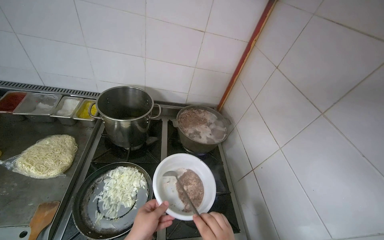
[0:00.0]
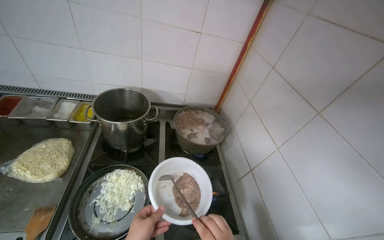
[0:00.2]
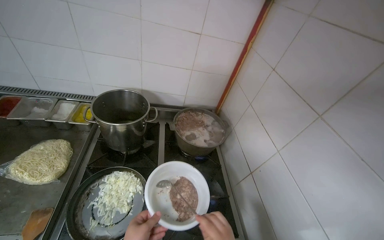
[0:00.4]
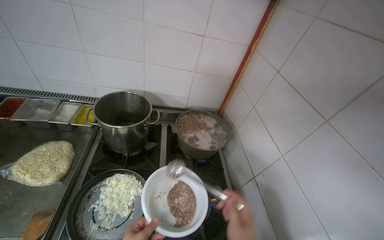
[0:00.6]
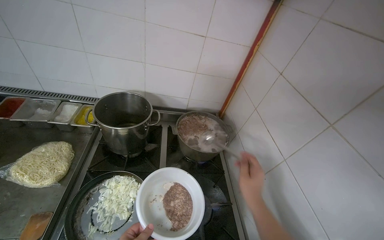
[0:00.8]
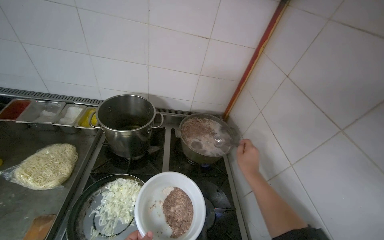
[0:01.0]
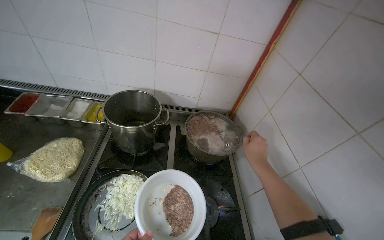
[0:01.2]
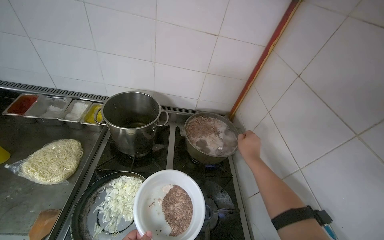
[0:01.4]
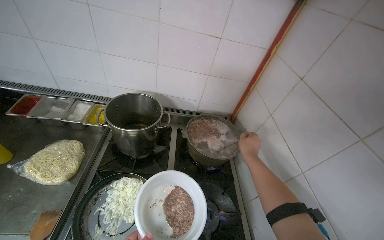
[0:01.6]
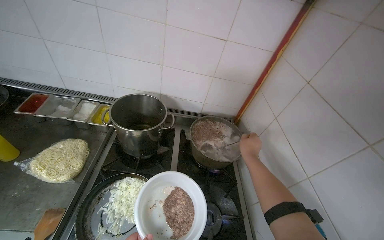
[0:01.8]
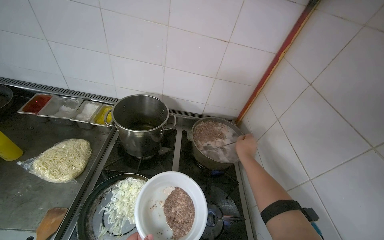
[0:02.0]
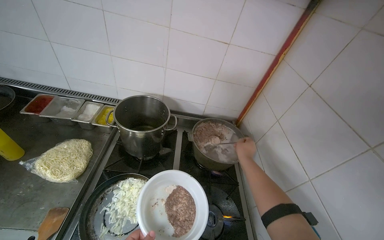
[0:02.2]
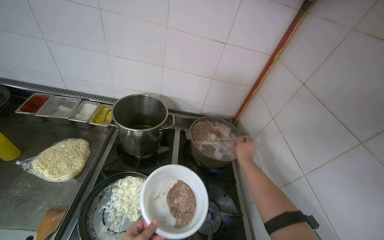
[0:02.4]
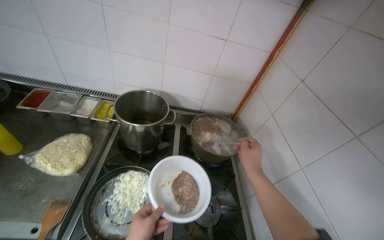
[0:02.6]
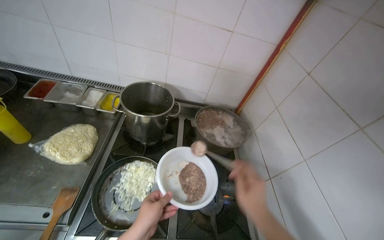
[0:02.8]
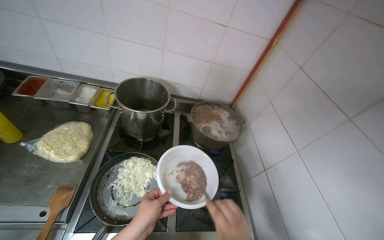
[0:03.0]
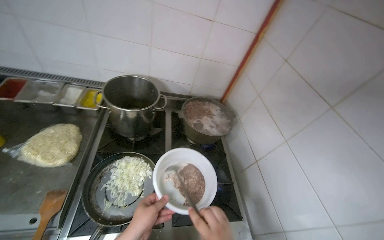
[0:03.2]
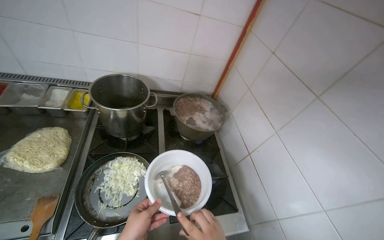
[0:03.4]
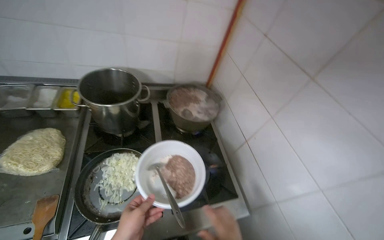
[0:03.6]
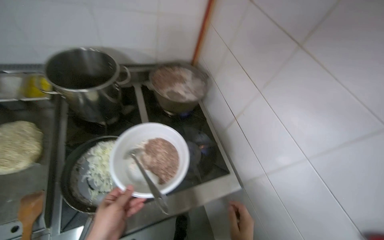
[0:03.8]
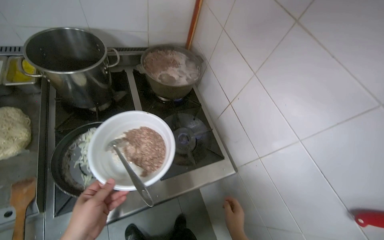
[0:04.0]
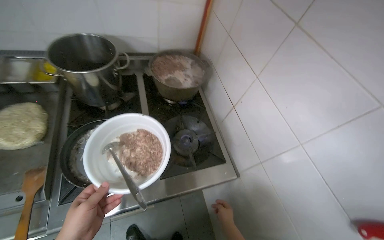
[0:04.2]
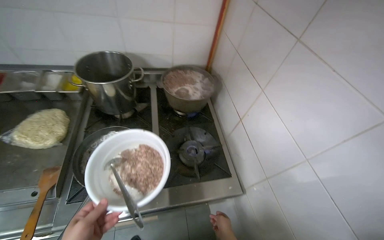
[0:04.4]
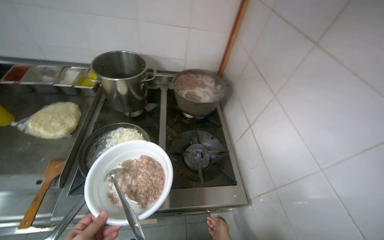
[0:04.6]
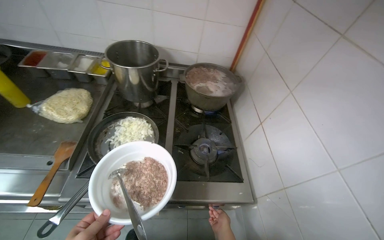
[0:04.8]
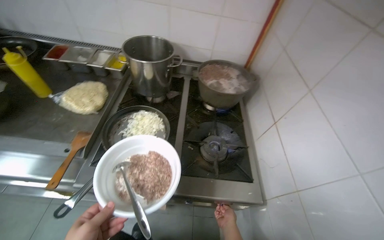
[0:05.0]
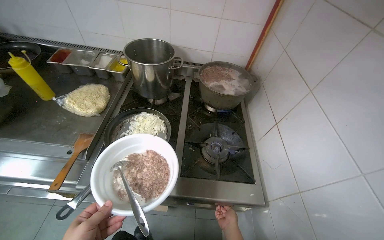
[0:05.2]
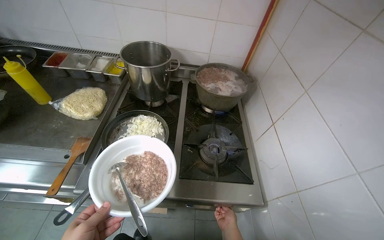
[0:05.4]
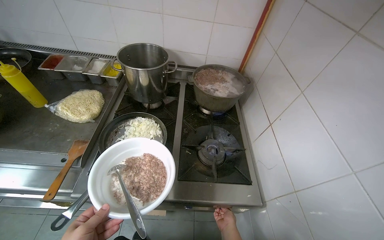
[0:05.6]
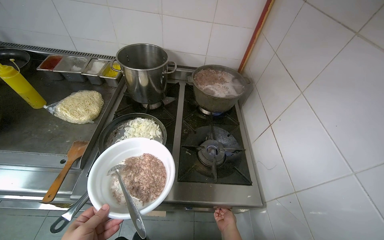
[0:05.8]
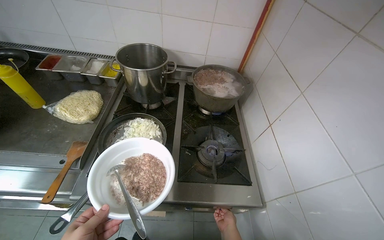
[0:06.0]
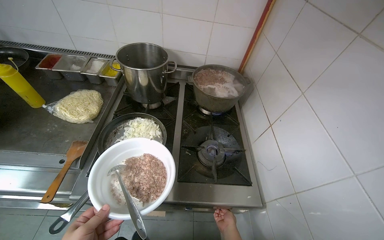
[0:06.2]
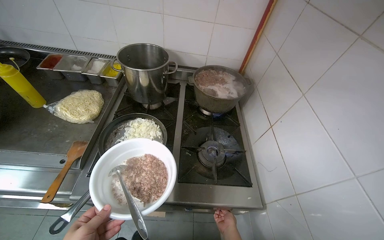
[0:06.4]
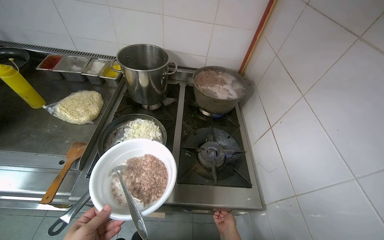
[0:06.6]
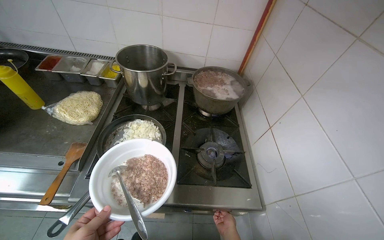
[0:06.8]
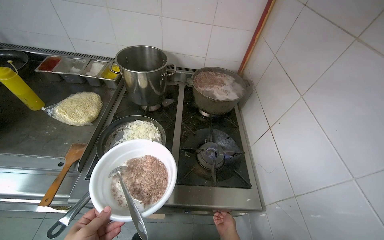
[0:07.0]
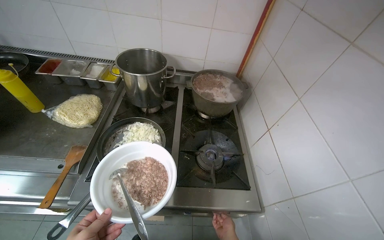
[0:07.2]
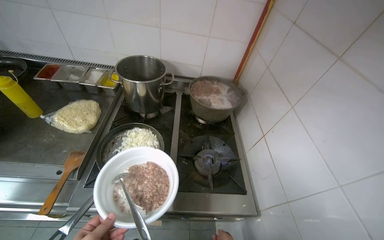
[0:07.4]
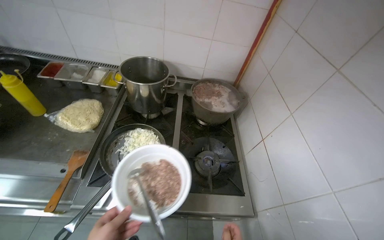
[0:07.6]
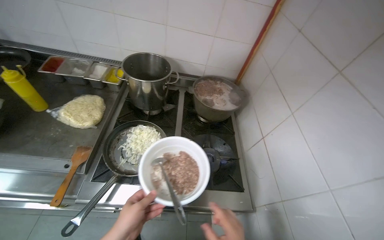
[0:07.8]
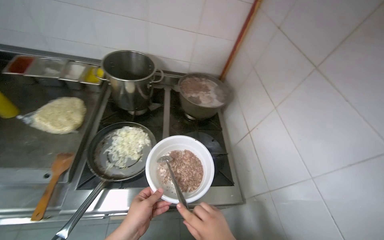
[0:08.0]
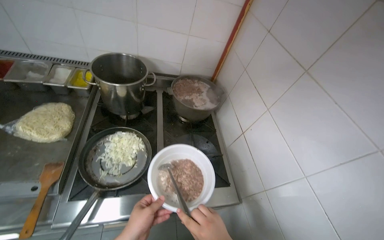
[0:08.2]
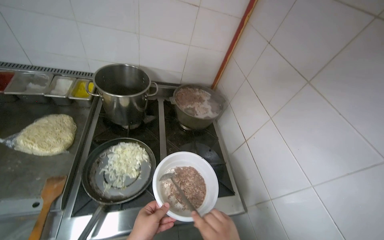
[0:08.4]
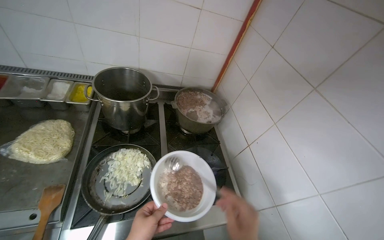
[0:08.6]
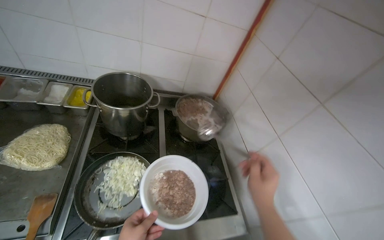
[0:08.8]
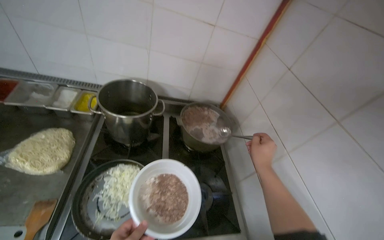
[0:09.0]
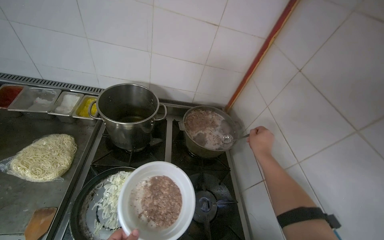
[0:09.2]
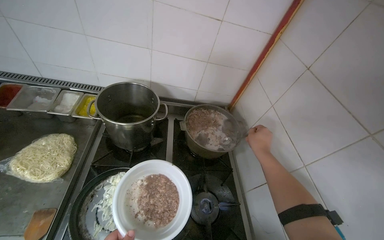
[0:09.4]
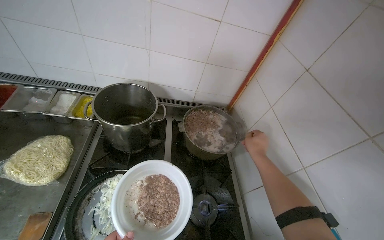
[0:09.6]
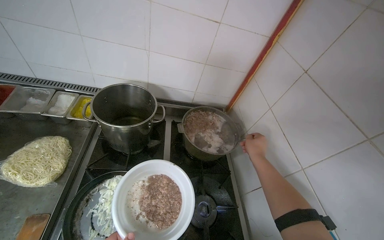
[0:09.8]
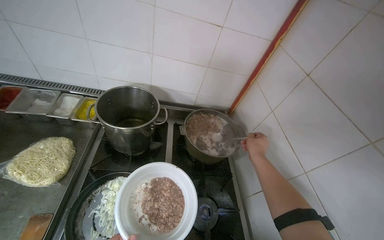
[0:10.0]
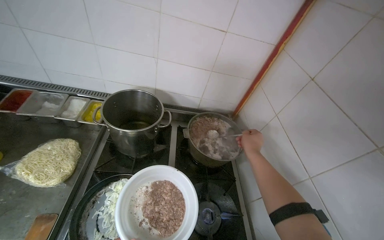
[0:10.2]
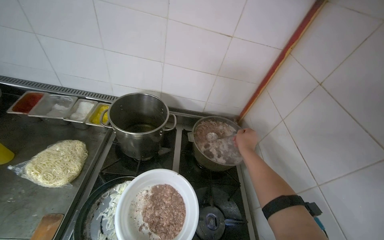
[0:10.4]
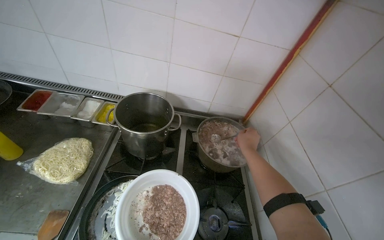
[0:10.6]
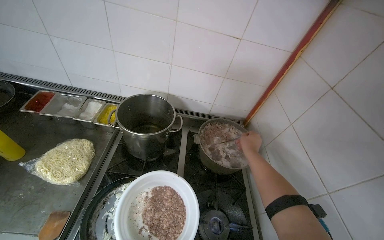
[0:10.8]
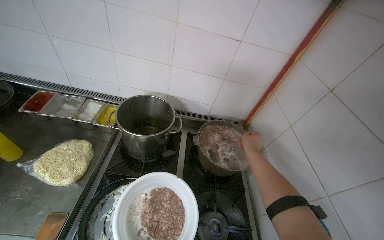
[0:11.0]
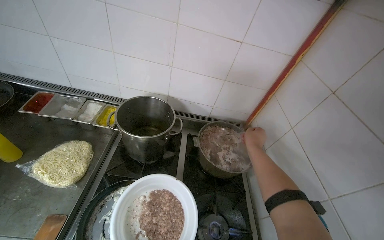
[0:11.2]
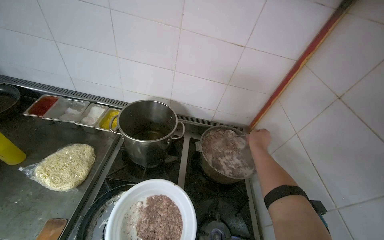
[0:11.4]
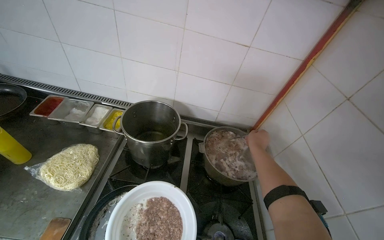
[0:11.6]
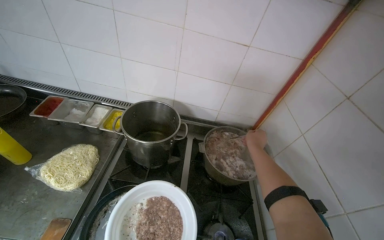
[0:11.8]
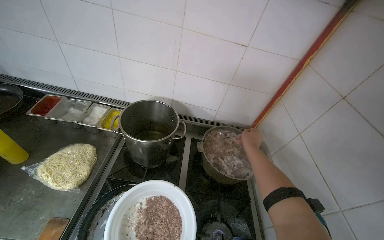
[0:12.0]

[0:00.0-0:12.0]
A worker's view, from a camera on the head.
Job: cooking food.
The whole recording: Transferring cooked meat to bowl. The worker uses a spoon to transfer cooked ground meat from a pot into a white bowl.
0:09.0 to 0:10.4: The right hand shifts approximately 20 cm farther from the camera.

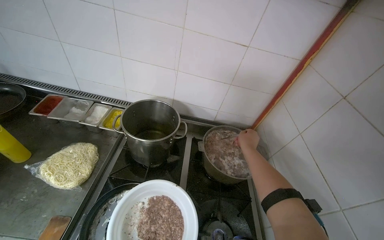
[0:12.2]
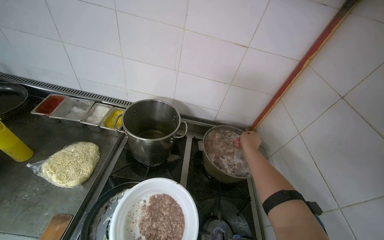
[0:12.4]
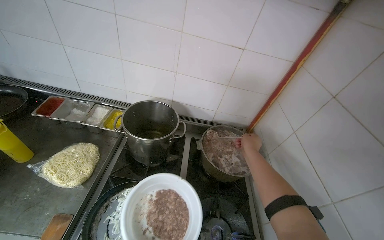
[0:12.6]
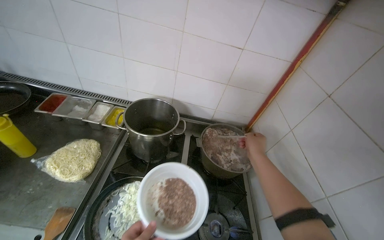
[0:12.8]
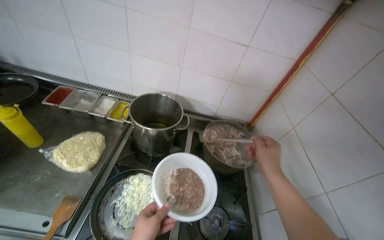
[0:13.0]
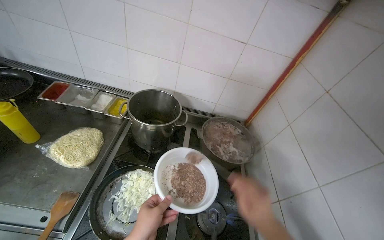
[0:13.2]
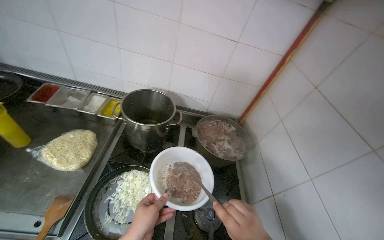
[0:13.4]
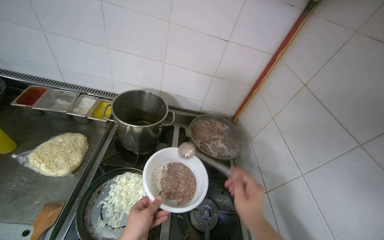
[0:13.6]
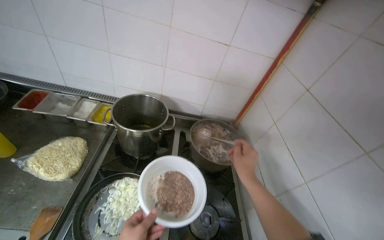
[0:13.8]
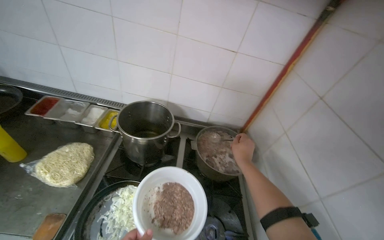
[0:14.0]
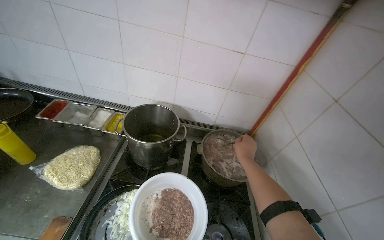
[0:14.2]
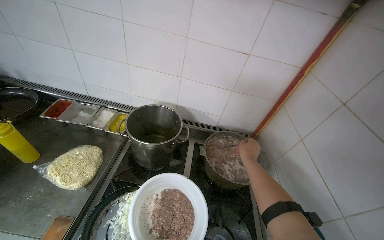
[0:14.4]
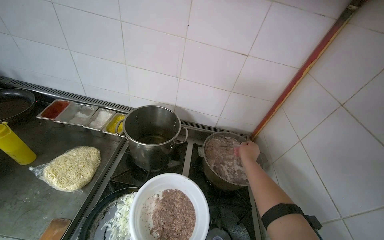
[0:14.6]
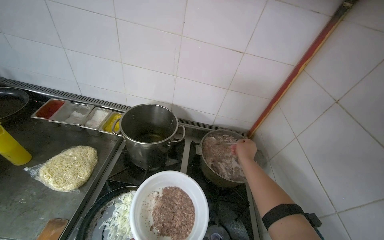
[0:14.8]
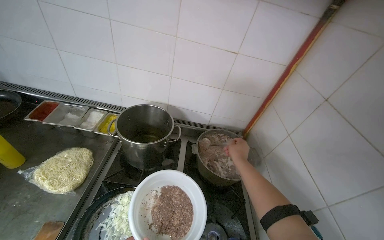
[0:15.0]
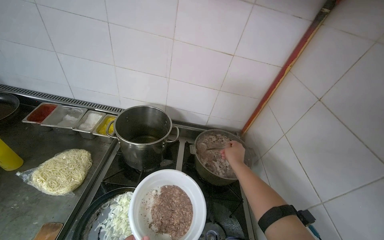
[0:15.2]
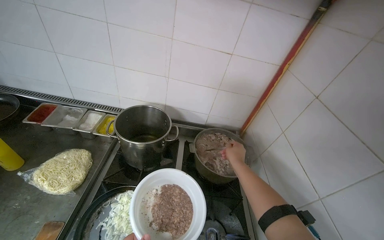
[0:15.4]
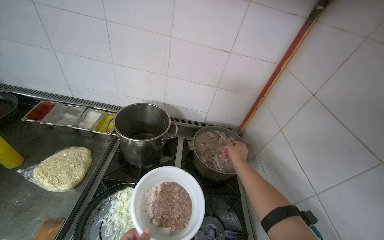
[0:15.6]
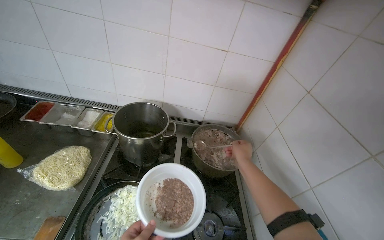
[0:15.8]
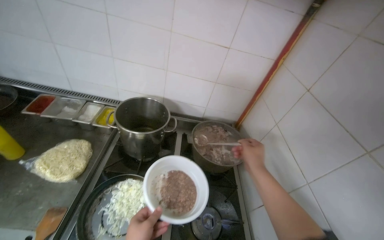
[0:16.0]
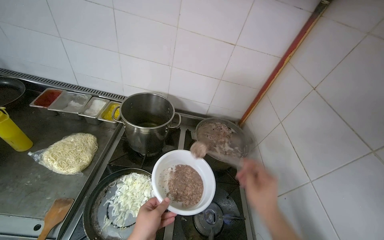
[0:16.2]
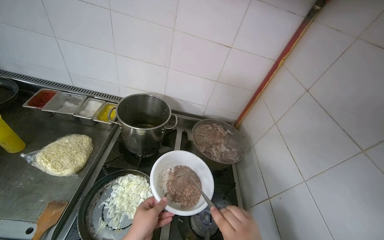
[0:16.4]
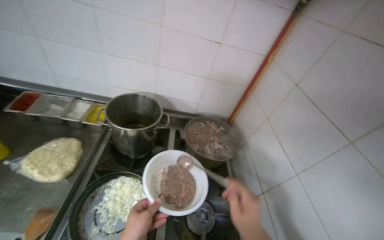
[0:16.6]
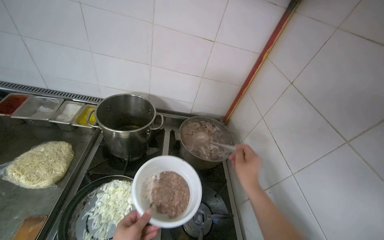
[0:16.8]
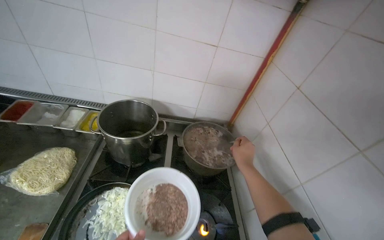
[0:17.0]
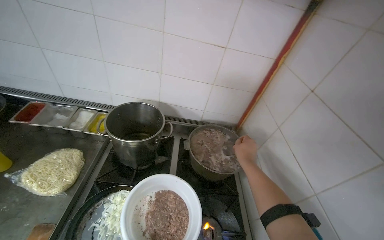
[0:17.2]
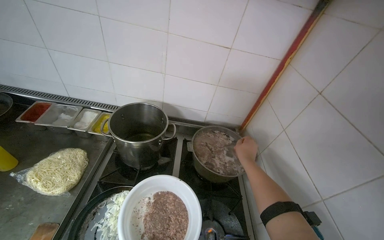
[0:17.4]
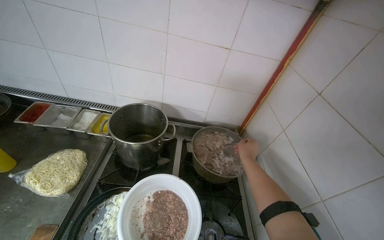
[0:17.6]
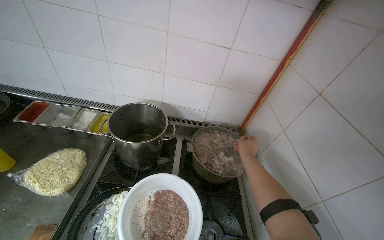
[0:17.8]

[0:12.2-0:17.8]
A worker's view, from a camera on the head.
Job: cooking food.
The whole recording: Transferring cooked meat to bowl. The worker uses a spoon to transfer cooked ground meat from a pot into a white bowl.
0:13.6 to 0:15.0: The right hand travels farther from the camera and up the picture by some 25 cm.

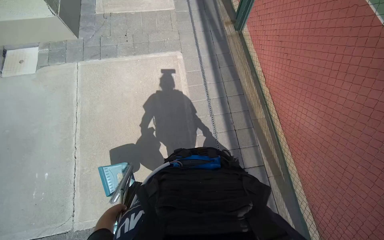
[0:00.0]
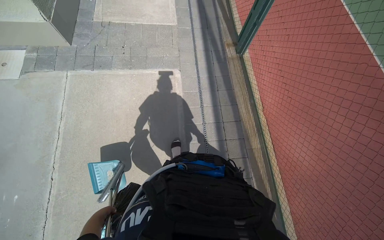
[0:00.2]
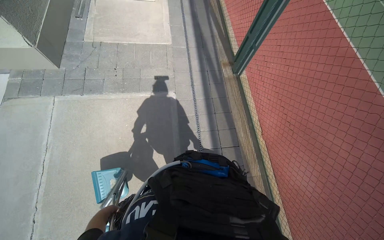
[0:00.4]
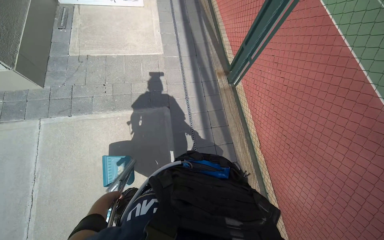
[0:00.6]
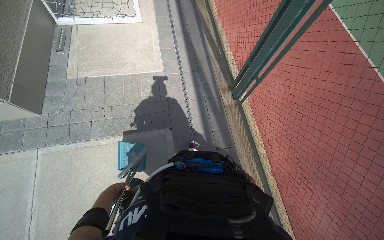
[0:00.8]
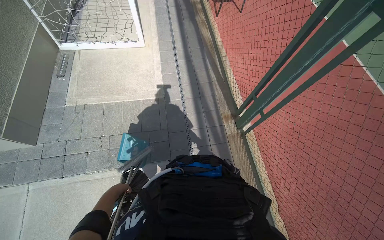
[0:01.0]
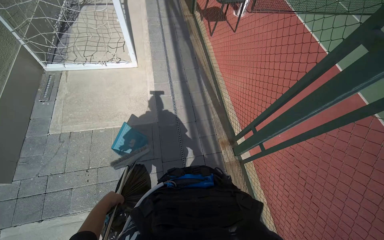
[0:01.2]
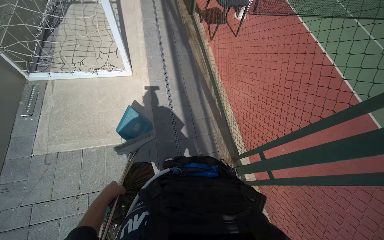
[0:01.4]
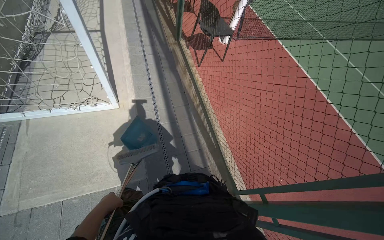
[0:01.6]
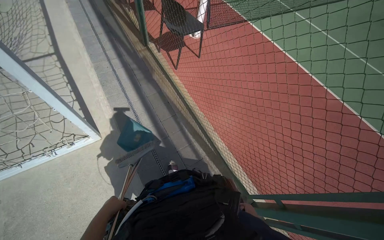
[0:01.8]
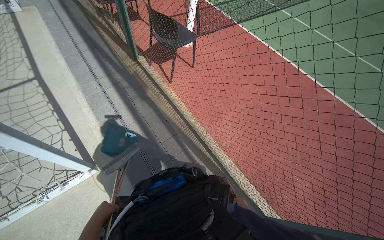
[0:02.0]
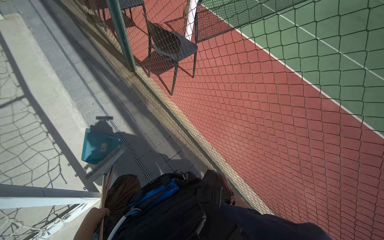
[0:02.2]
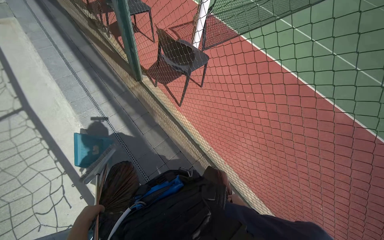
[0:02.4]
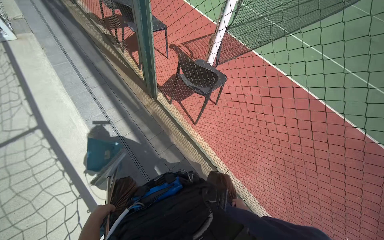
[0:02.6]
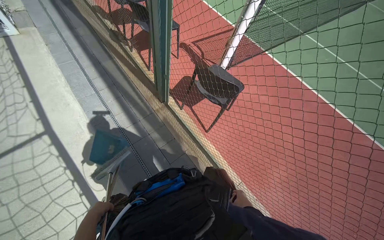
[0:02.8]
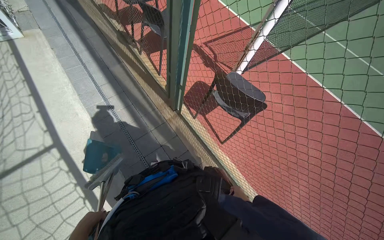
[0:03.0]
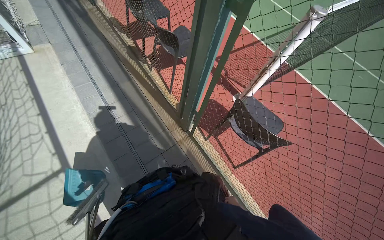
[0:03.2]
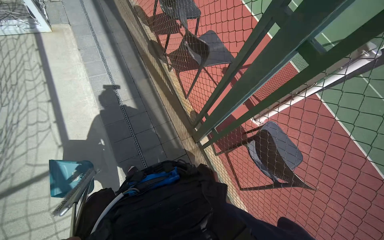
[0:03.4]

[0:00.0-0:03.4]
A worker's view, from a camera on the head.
Job: preparing cleaning supplies.
The whole recording: Transporting cleaning equipment. The worker pushes a cart with cleaning tools along the path.
0:01.6 to 0:03.4: The wearer moves some 2 m.
